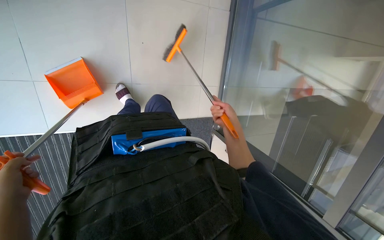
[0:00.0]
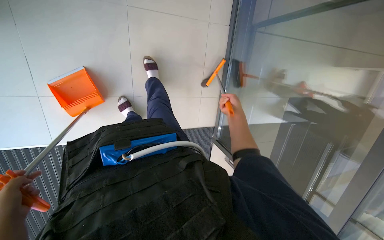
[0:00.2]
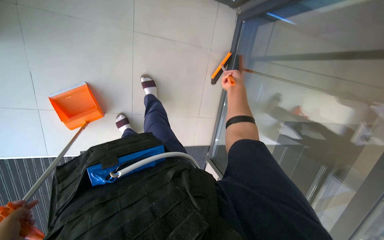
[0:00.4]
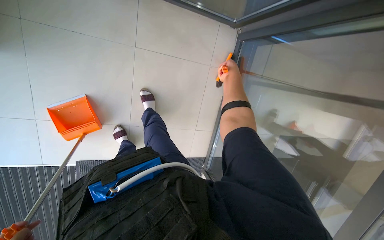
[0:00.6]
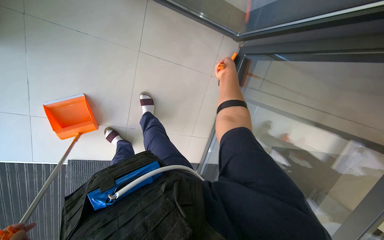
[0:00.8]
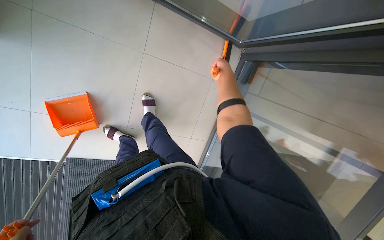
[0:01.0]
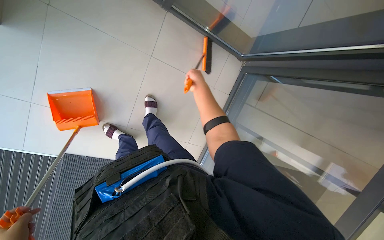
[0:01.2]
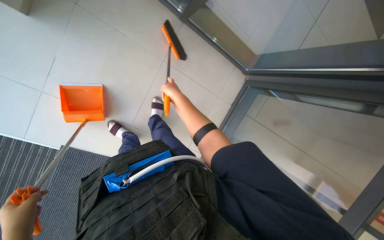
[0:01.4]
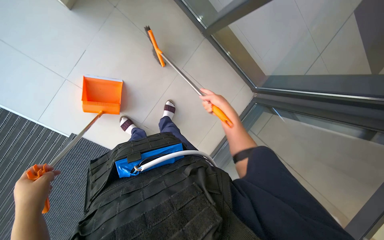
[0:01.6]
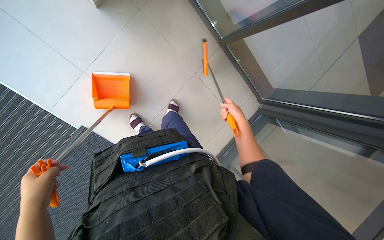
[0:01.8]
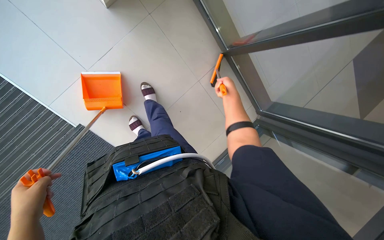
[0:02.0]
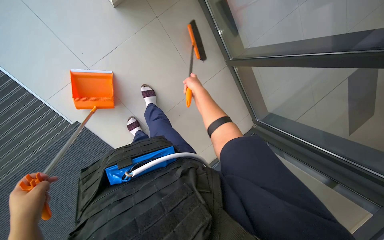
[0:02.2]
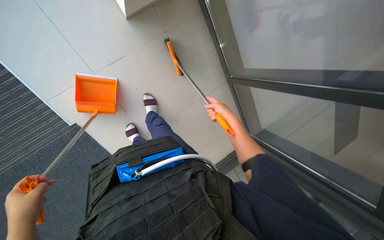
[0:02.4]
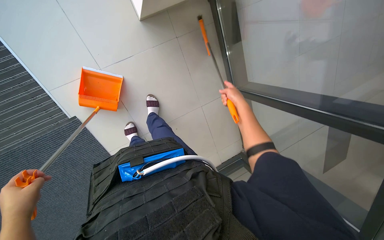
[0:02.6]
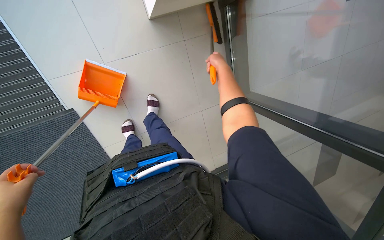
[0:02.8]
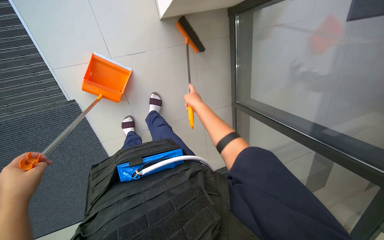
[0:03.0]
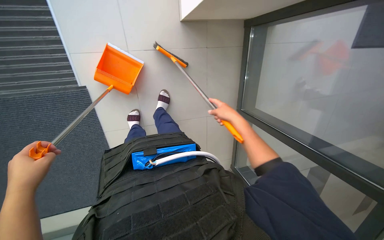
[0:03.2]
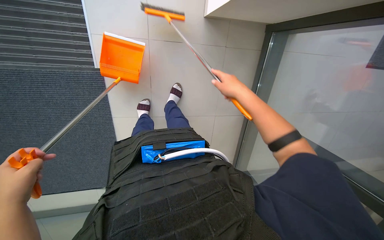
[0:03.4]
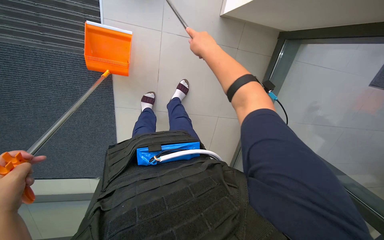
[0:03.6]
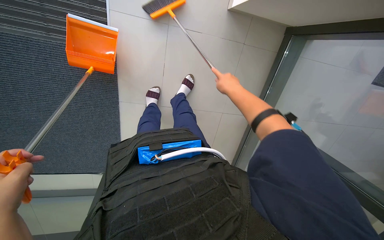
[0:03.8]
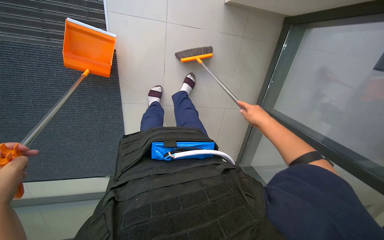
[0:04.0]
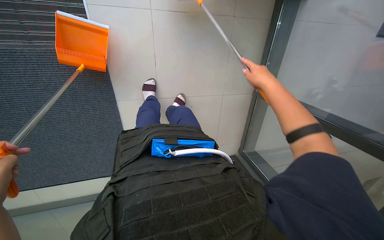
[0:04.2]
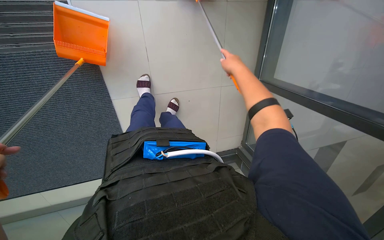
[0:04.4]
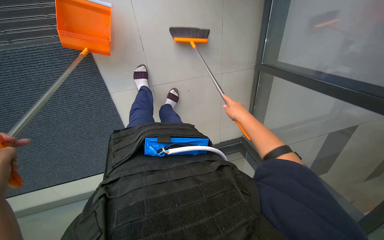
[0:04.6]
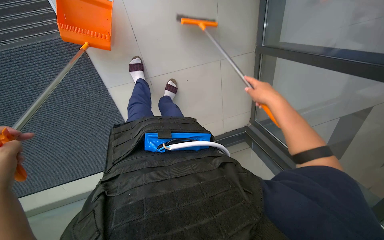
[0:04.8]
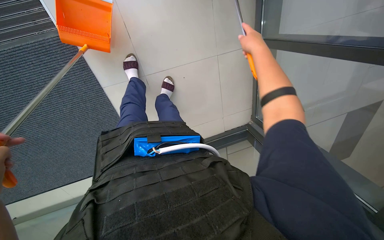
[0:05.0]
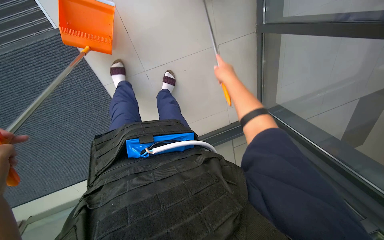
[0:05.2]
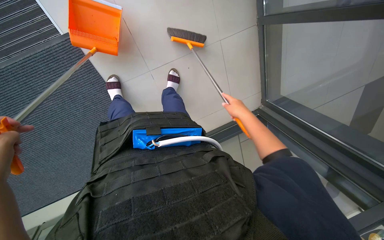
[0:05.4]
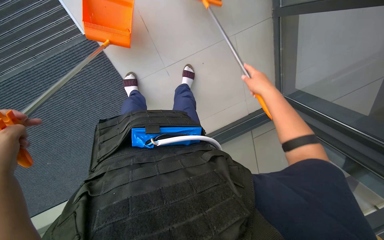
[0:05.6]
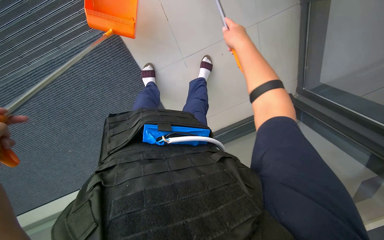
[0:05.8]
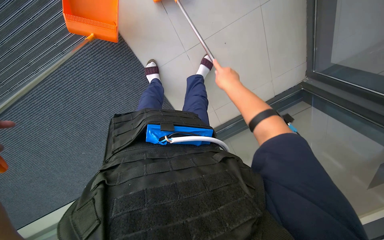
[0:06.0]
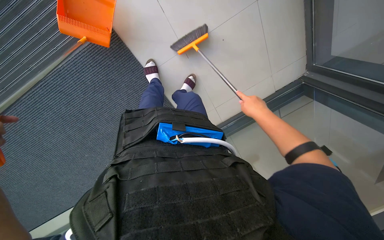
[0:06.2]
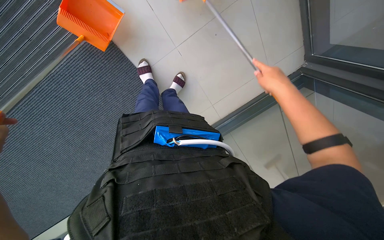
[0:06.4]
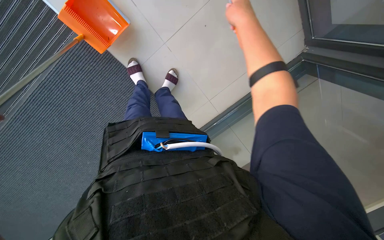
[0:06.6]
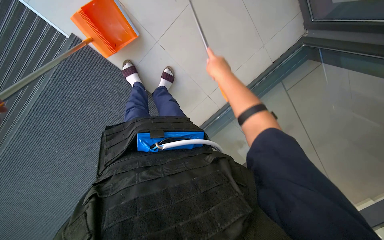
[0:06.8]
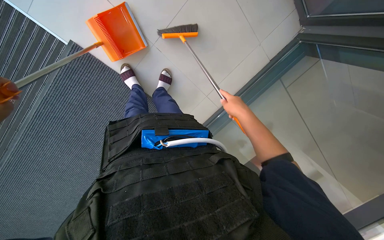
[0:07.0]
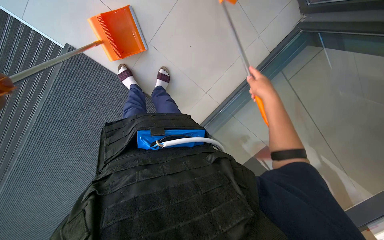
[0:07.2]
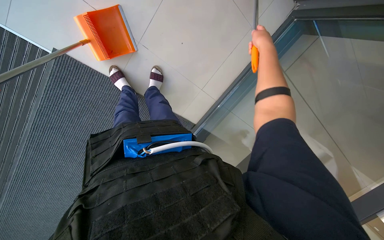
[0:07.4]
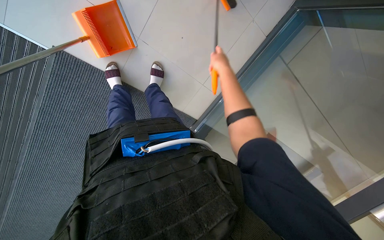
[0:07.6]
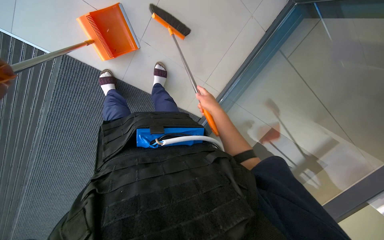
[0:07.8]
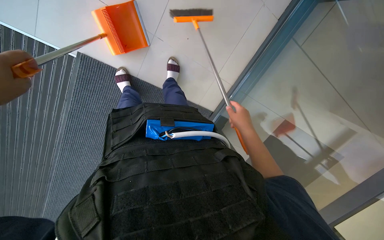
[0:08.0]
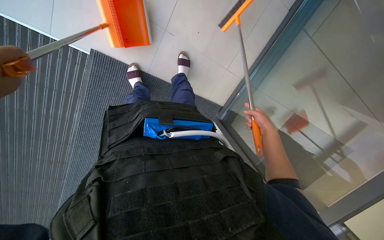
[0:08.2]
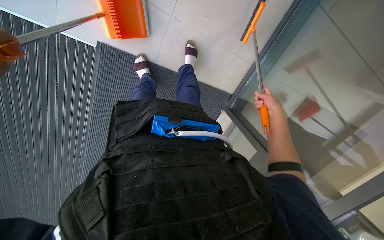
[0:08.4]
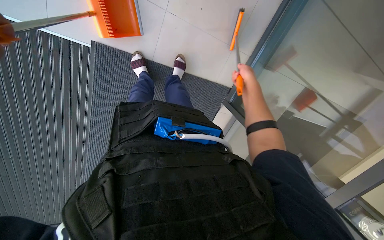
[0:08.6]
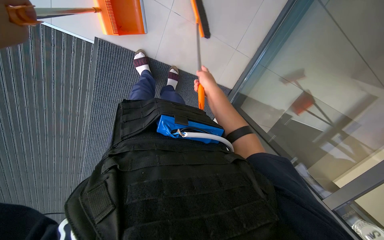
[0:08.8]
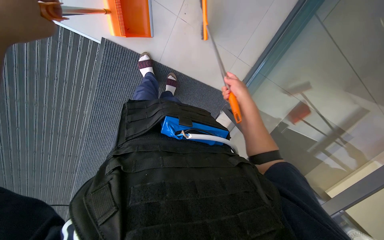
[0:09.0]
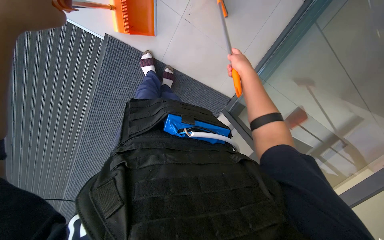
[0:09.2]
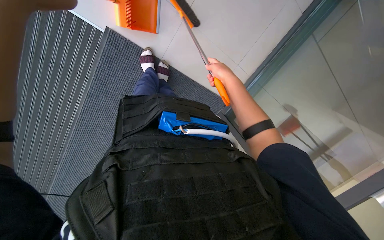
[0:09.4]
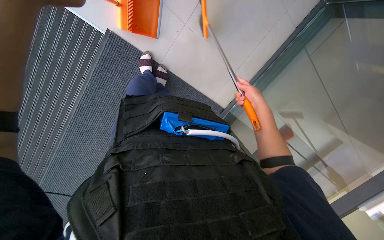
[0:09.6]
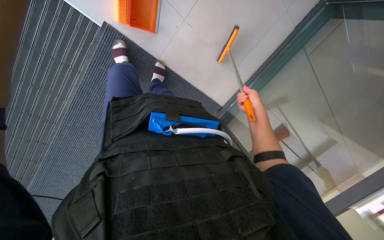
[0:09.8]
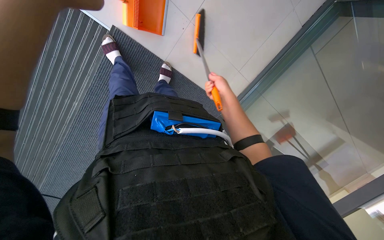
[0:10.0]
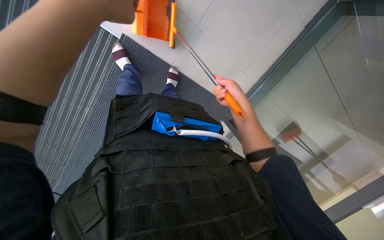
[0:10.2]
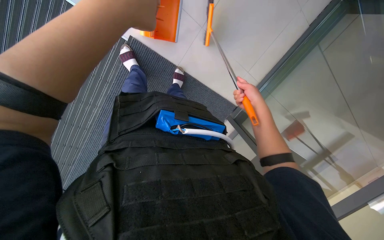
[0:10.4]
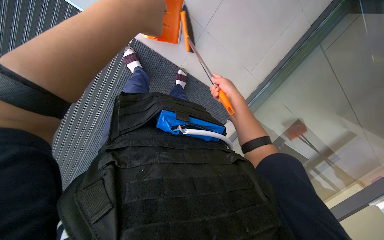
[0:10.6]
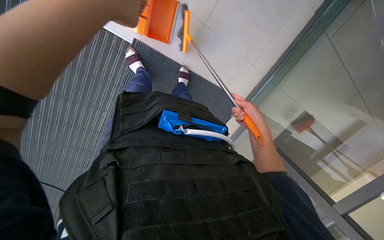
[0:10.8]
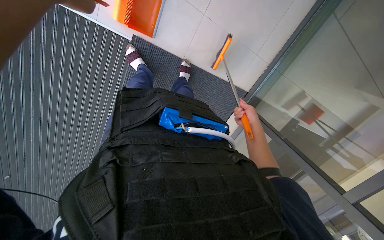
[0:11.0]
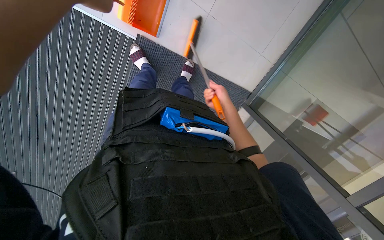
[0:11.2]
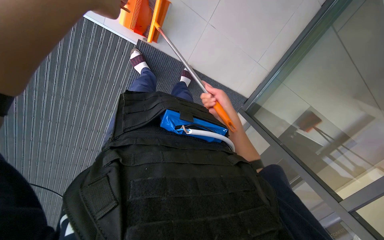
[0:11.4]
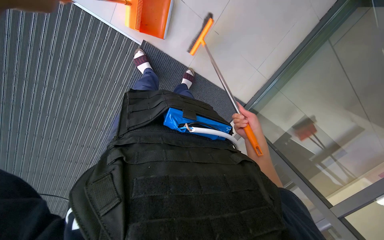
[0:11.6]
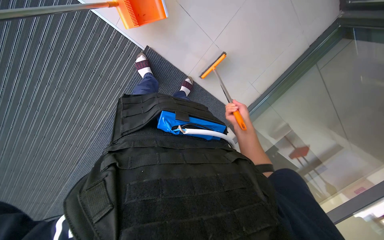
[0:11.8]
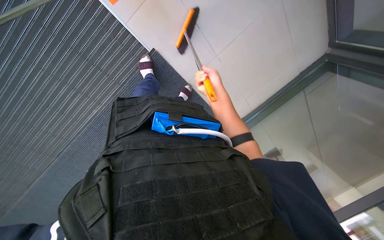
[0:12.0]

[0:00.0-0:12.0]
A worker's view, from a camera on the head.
Job: sweeping floor.
The whole recording: Sweeping floor with broom and dustpan. The worker sweeps the floor with a broom and collects debris with a dustpan.
0:00.0 to 0:01.6: The view tips upward by about 25 degrees. The scene rotates clockwise by approximately 30 degrees. The right hand moves up the picture, roughly 30 cm, and reaches some 20 cm to the left, then returns.
0:01.6 to 0:03.0: The wearer looks approximately 15 degrees further upward. The scene rotates clockwise by about 35 degrees. The right hand moves to the left, approximately 20 cm, and goes up the picture and returns, approximately 35 cm each way.
0:04.4 to 0:06.0: The view swings some 20 degrees to the left. The camera pitches downward, by roughly 20 degrees. The right hand moves up and down the picture over some 15 cm, changing direction 4 times.
0:09.0 to 0:10.4: The right hand goes left and right, about 15 cm each way, reversing 2 times.
0:10.4 to 0:12.0: The right hand goes up and down the picture, roughly 15 cm each way, reversing 3 times.

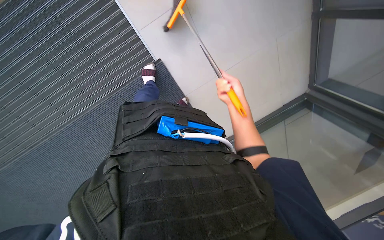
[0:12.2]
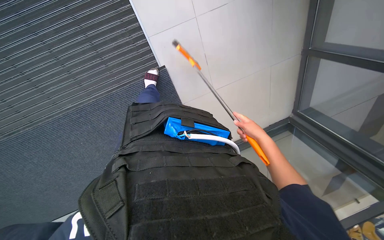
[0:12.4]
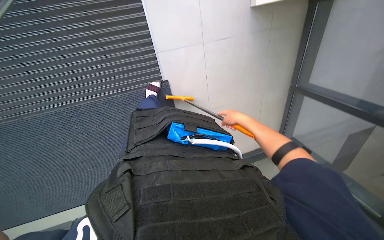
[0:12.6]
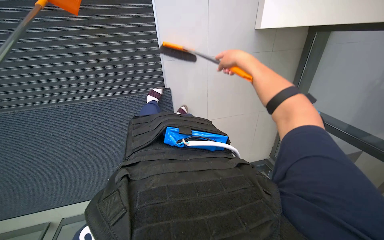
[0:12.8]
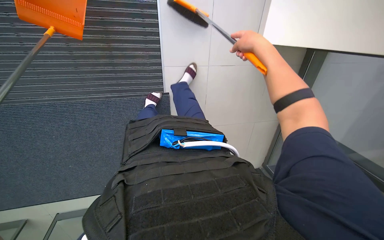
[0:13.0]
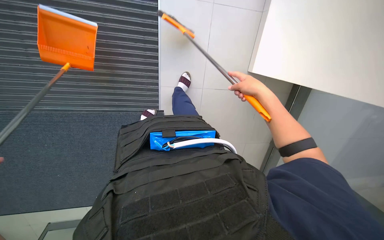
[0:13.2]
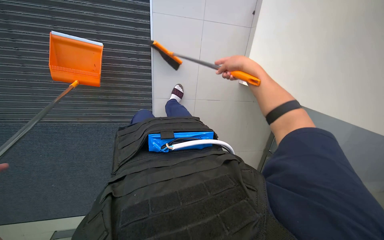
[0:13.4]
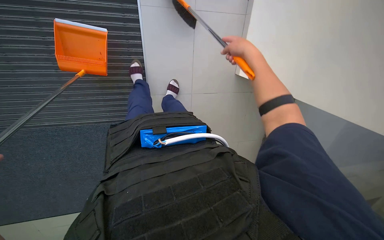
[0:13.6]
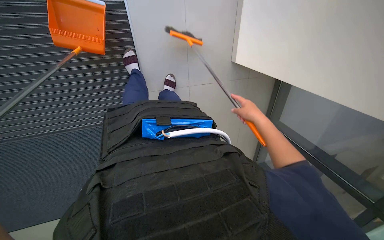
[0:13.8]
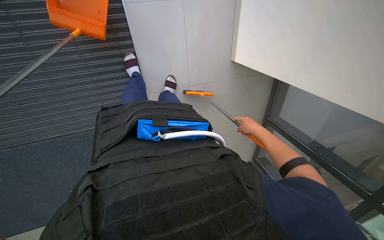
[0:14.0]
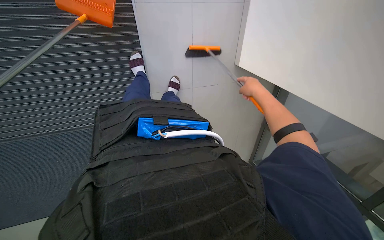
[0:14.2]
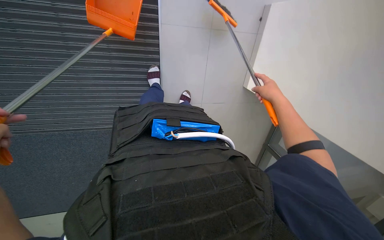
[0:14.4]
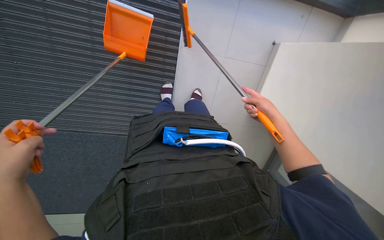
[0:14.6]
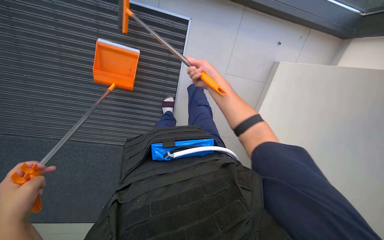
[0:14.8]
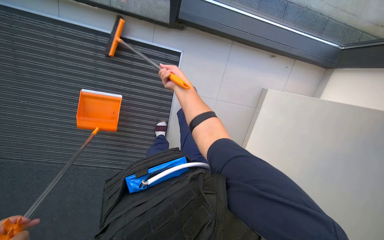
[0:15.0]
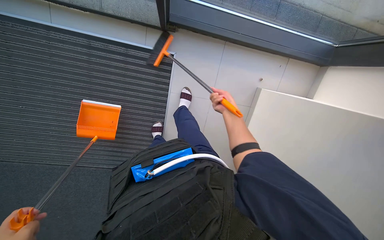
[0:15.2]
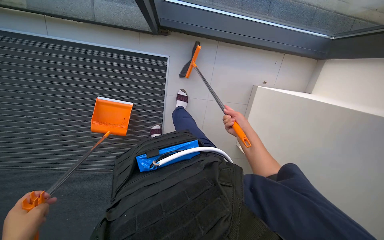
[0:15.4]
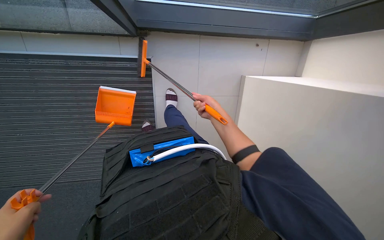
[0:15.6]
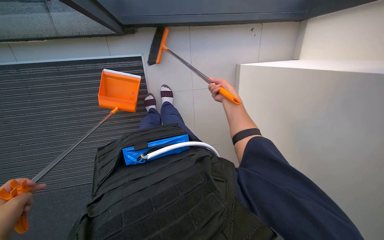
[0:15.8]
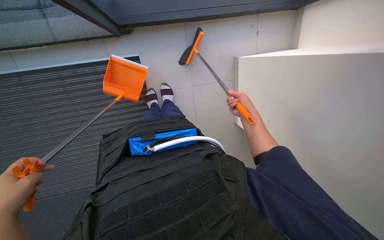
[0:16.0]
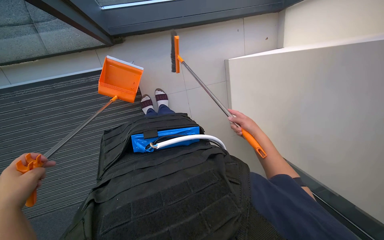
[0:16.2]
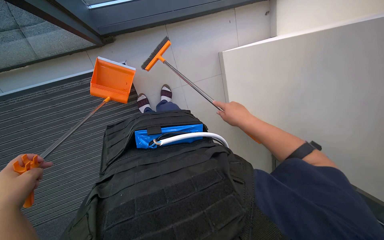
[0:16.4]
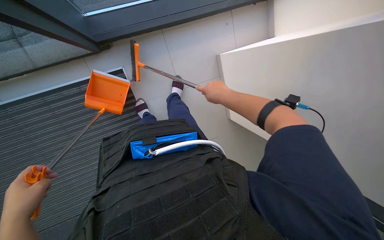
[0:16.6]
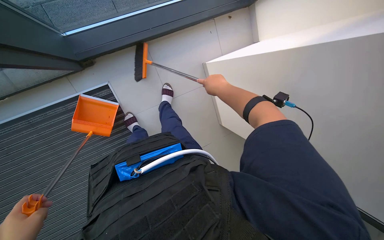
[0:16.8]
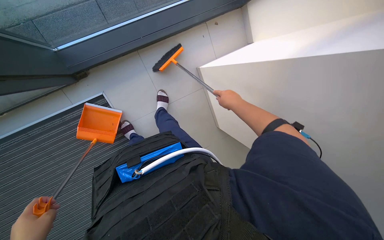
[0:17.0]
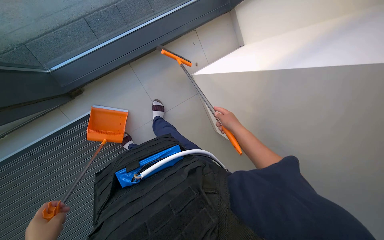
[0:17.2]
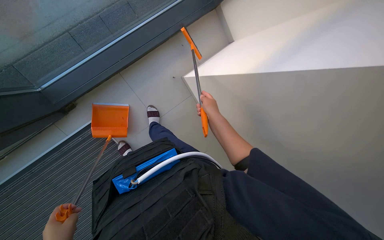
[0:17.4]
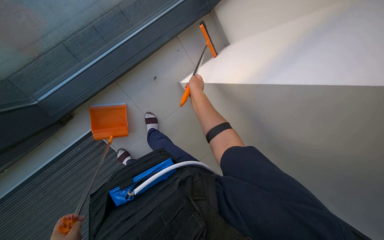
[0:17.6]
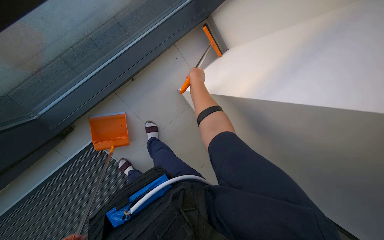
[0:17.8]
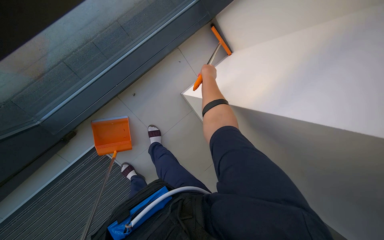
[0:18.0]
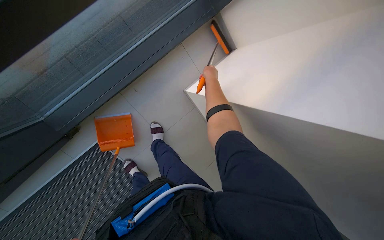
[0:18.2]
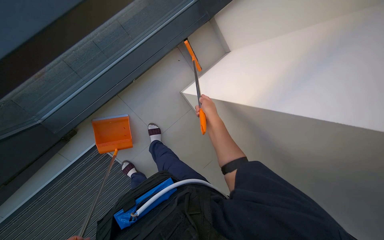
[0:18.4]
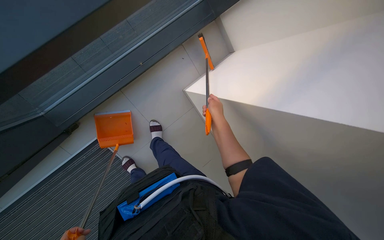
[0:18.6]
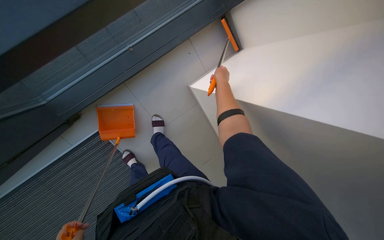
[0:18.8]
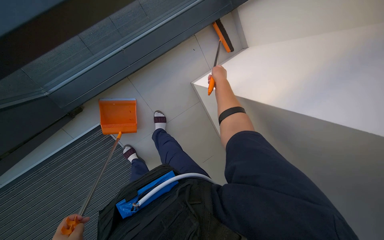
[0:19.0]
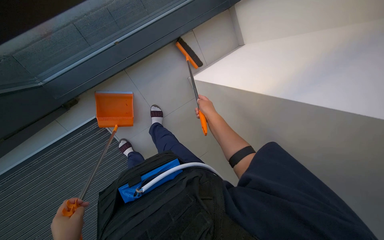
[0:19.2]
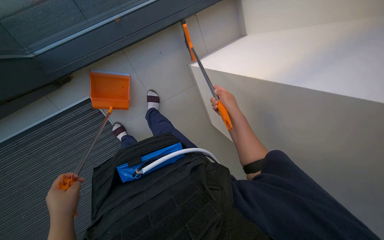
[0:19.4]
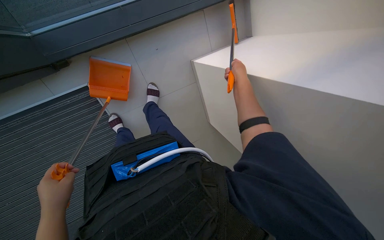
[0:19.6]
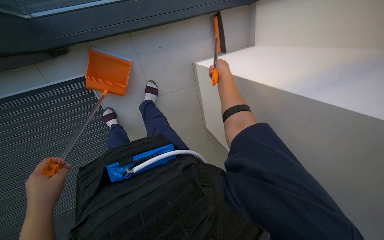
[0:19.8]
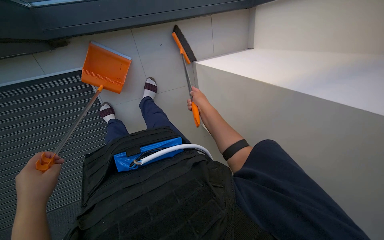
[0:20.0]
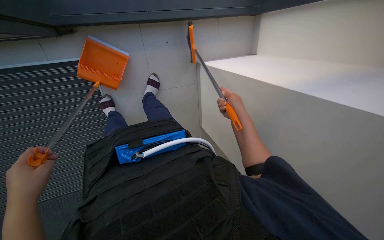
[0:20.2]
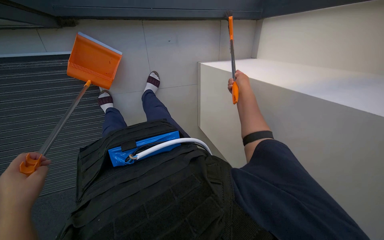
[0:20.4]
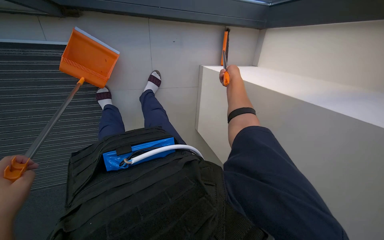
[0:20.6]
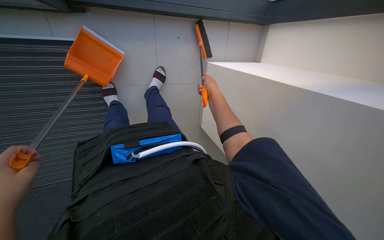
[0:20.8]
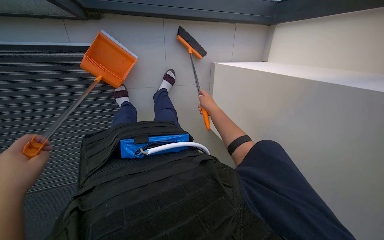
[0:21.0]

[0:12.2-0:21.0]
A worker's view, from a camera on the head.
Job: sweeping floor.
The whole recording: Sweeping floor with broom and dustpan. The worker sweeps the floor with a broom and collects debris with a dustpan.
0:12.2 to 0:13.6: The camera sweeps to the right, by roughly 15 degrees. The view tilts roughly 20 degrees upward.
0:15.2 to 0:16.6: Everything in view rotates roughly 30 degrees counterclockwise. The right hand moves nearer and farther over some 20 cm, changing direction 2 times.
0:16.6 to 0:18.0: The scene rotates counterclockwise by some 25 degrees. The right hand shifts about 25 cm up the picture and farther from the camera.
0:18.0 to 0:19.6: The right hand moves up and down the picture over about 20 cm, changing direction 3 times.
0:19.6 to 0:21.0: The right hand moves up and down the picture over roughly 15 cm, changing direction 2 times.
